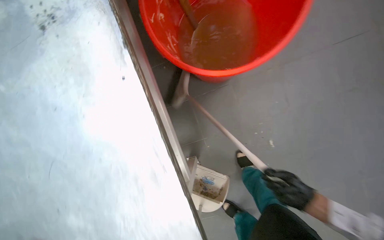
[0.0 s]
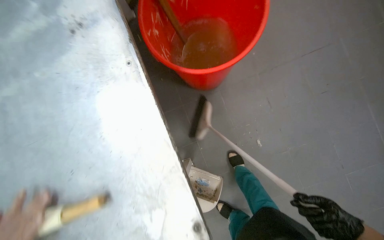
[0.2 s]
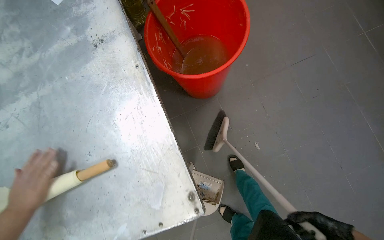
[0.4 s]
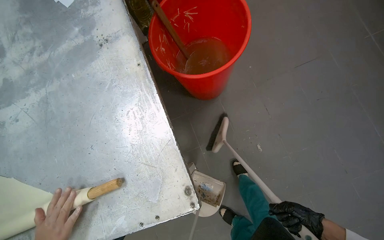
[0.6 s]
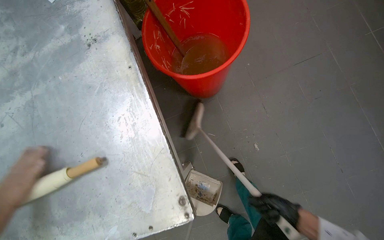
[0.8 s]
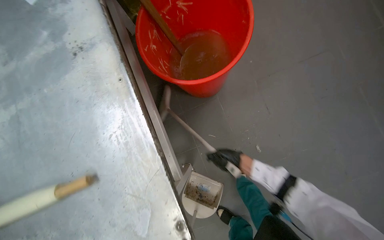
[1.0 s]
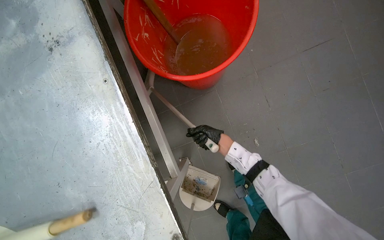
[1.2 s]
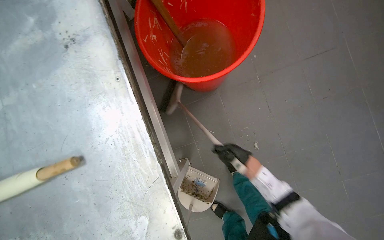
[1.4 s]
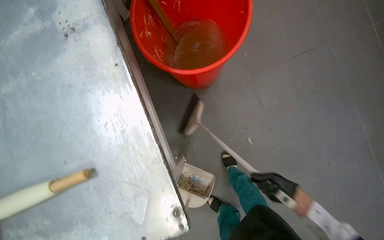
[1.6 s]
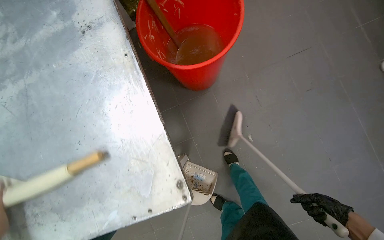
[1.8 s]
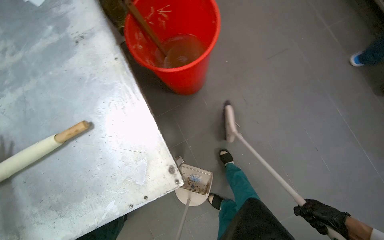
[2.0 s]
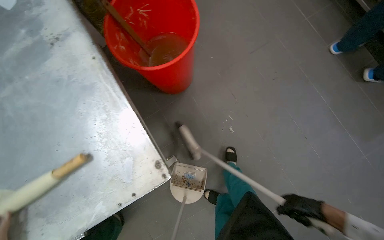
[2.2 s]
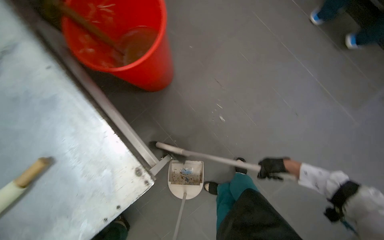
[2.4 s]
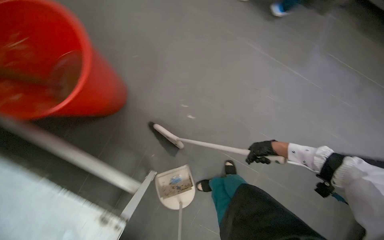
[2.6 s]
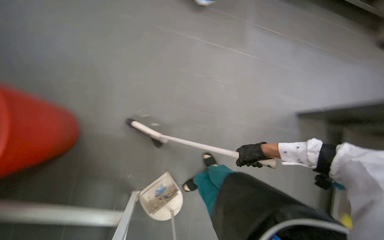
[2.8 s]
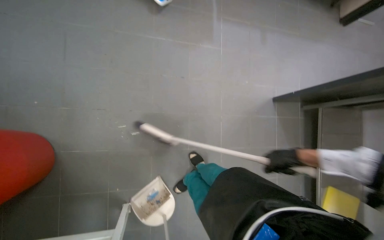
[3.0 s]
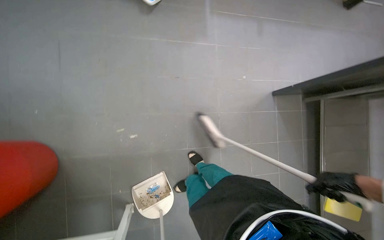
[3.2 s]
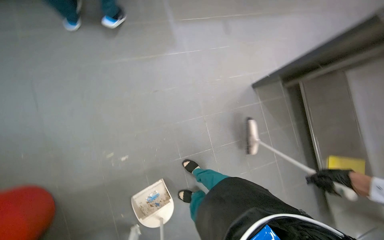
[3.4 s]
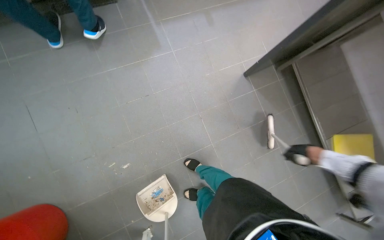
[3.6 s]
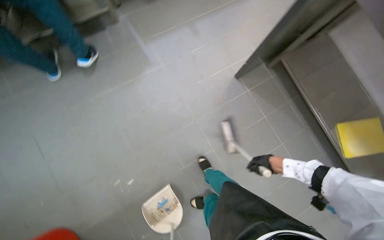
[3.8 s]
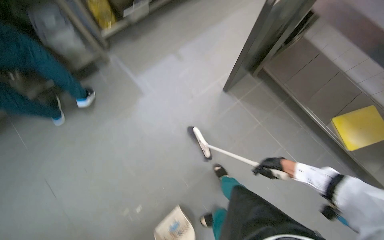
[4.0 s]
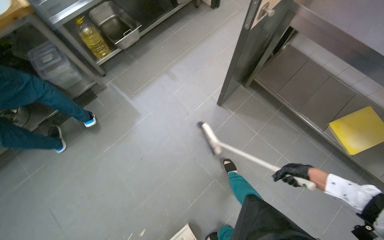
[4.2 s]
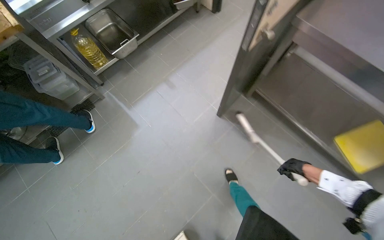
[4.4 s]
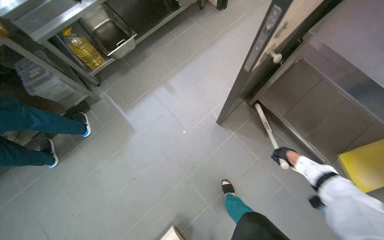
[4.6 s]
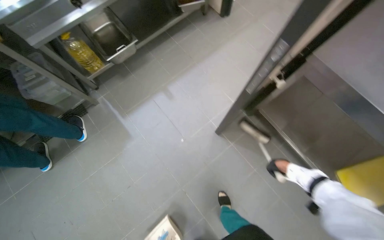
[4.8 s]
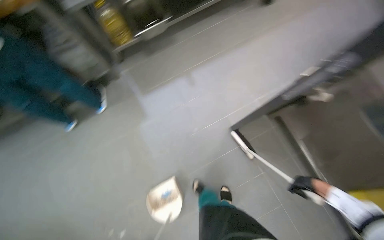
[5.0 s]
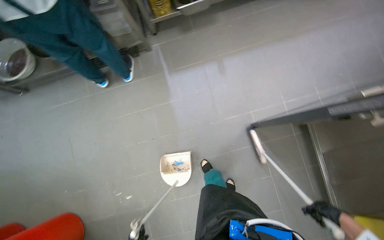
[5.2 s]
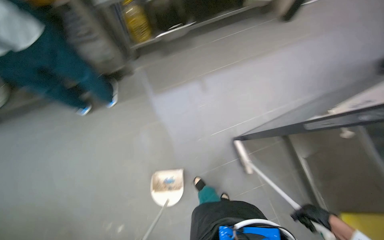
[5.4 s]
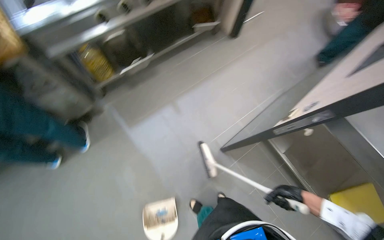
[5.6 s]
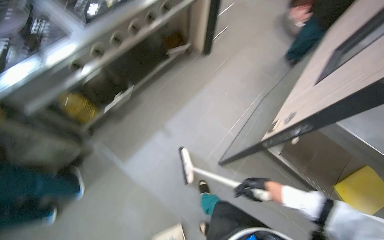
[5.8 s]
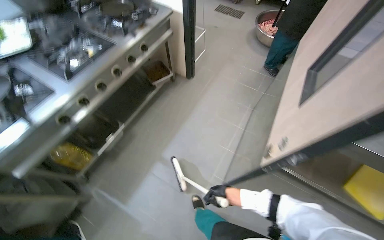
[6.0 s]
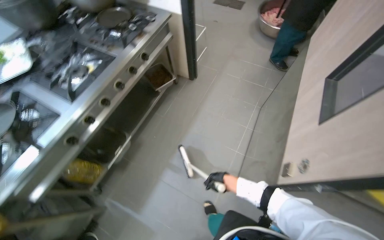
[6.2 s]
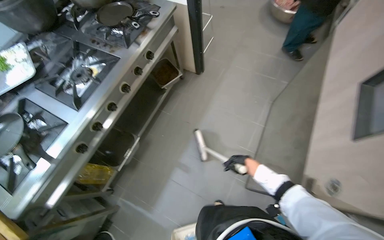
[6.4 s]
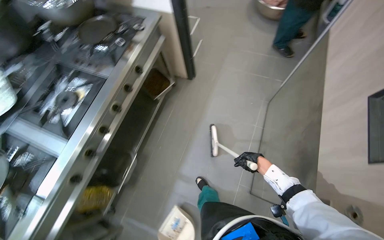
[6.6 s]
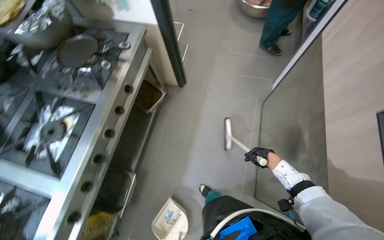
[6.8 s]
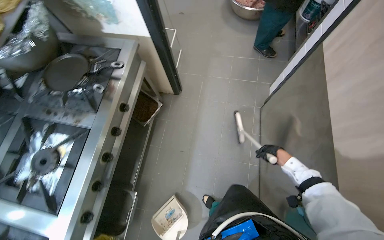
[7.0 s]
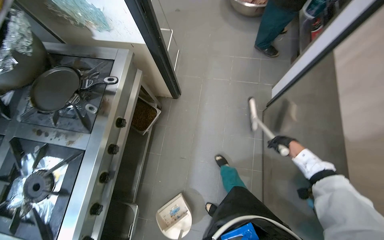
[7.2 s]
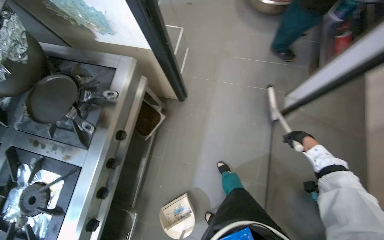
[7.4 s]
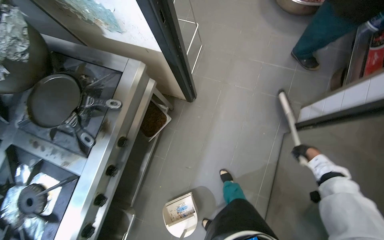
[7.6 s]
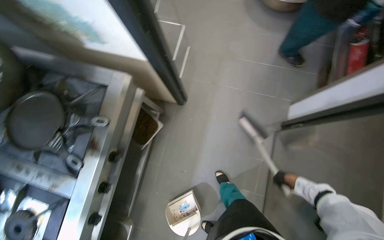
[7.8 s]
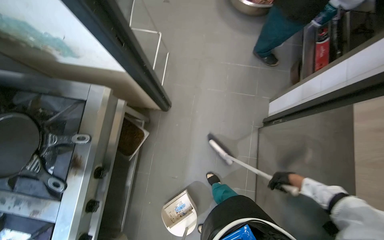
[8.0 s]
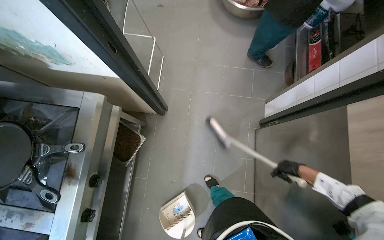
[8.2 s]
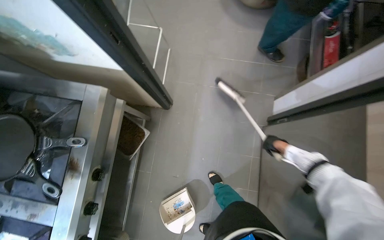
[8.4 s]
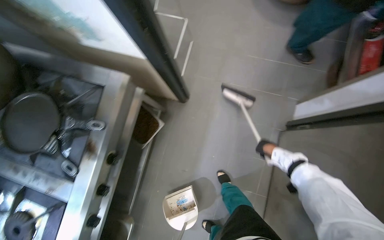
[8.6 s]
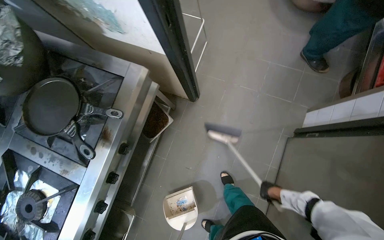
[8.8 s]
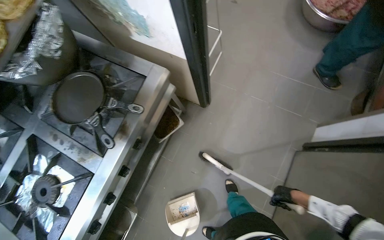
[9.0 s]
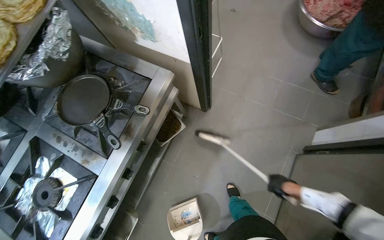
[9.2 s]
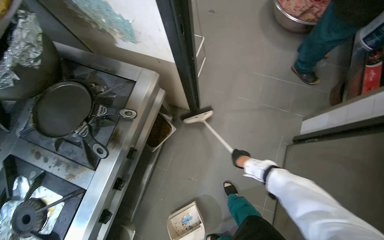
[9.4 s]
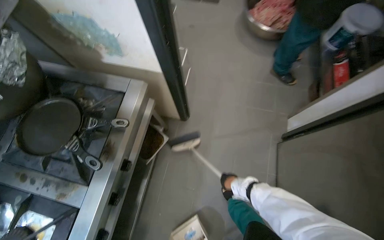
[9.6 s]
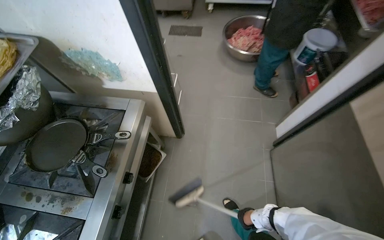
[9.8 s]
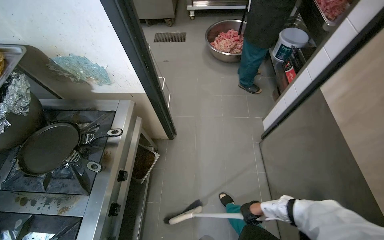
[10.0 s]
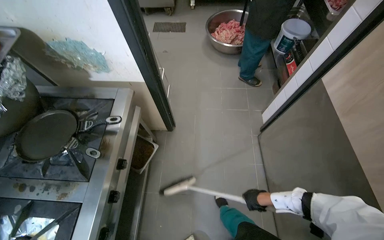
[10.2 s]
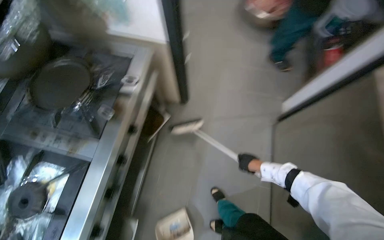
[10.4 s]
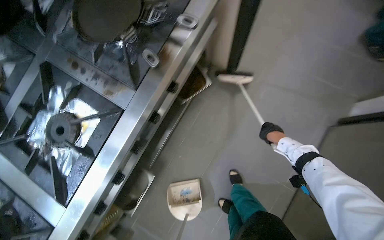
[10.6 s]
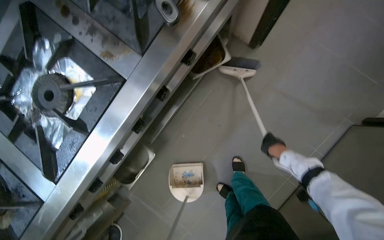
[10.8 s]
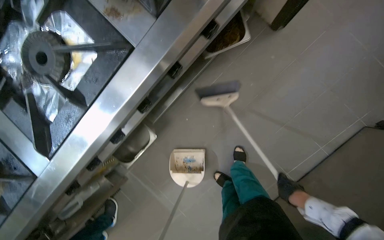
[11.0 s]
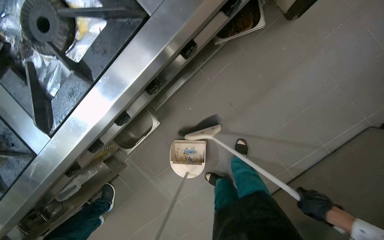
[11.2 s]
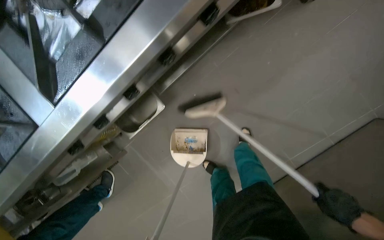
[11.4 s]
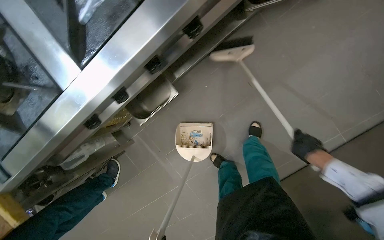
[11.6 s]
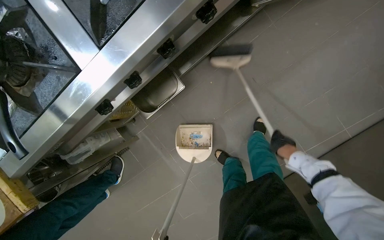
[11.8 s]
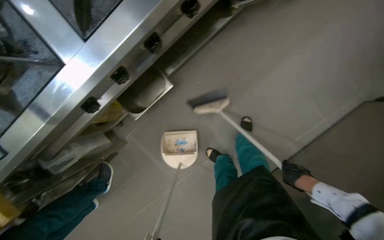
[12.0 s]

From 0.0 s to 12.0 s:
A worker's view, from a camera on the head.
Job: sweeping floor.
The whole recording: Sweeping kitchen floor. The worker sweeps the kitchen floor with a broom and dustpan, moving chairs to clean underneath them.
From 1.6 s to 3.0 s: The wearer looks roughly 60 degrees further to the right.
From 3.0 s to 4.4 s: The camera is carried roughly 60 cm. The scene turns about 45 degrees counterclockwise in the picture.
From 4.4 s to 6.0 s: The wearer moves approximately 40 cm.
From 6.0 s to 7.6 s: The wearer moves approximately 1 m. The wearer looks about 15 degrees further downward.
From 7.6 s to 9.0 s: The right hand swings up and down the picture, some 20 cm each way, with 2 reversals.
From 9.0 s to 10.4 s: The head rotates about 15 degrees to the right. The right hand travels to the left by some 15 cm.
From 10.4 s to 12.0 s: The wearer moves some 40 cm. The view tilts roughly 30 degrees downward. The scene turns approximately 35 degrees clockwise in the picture.

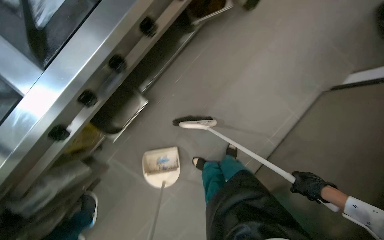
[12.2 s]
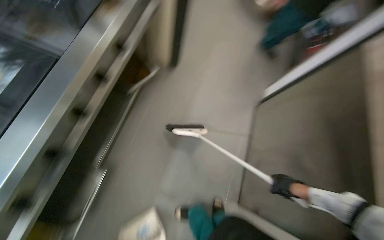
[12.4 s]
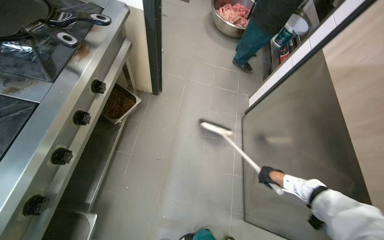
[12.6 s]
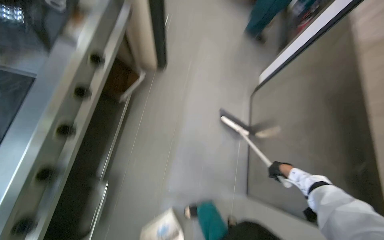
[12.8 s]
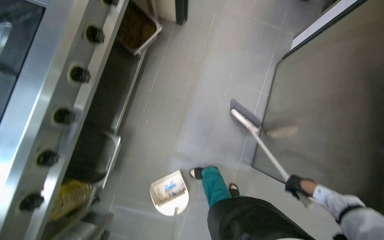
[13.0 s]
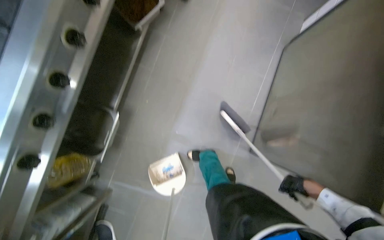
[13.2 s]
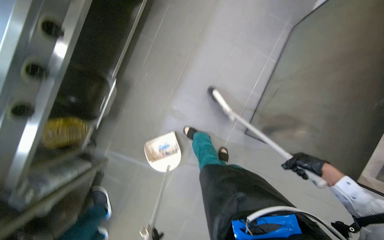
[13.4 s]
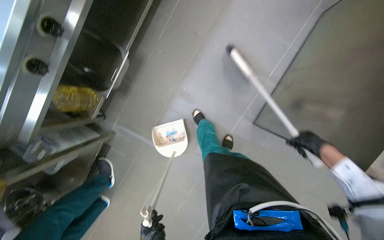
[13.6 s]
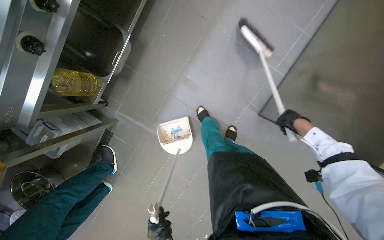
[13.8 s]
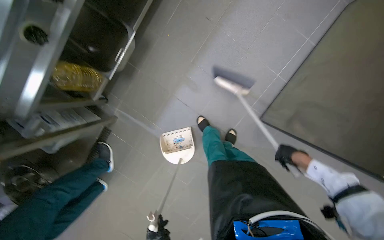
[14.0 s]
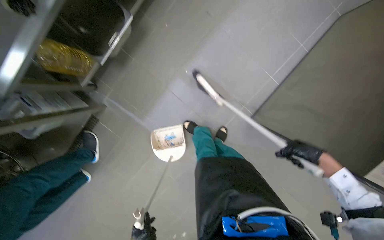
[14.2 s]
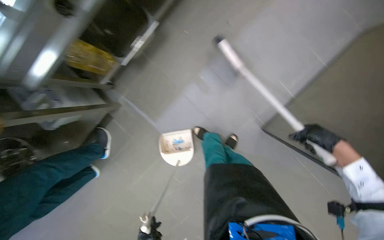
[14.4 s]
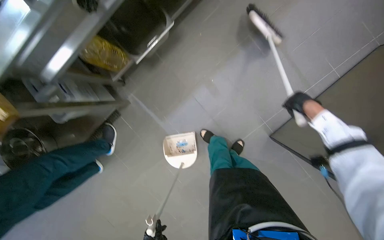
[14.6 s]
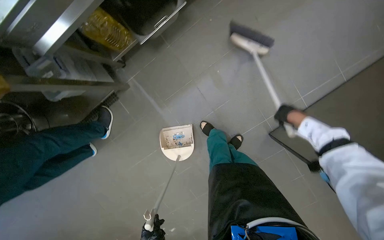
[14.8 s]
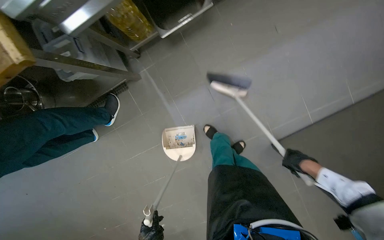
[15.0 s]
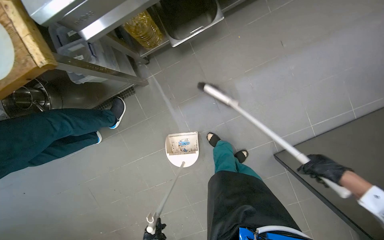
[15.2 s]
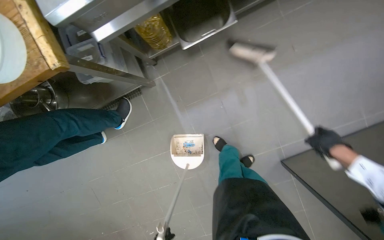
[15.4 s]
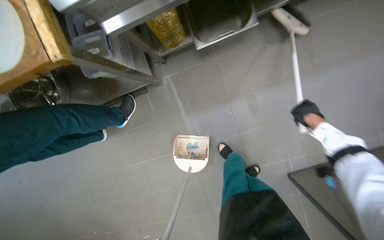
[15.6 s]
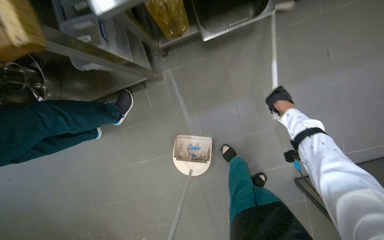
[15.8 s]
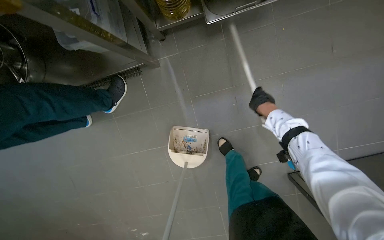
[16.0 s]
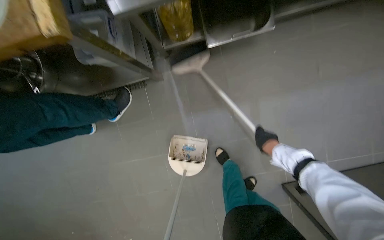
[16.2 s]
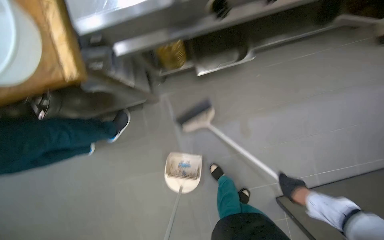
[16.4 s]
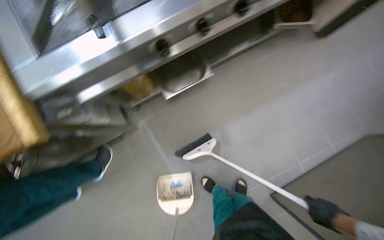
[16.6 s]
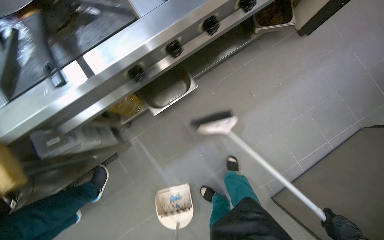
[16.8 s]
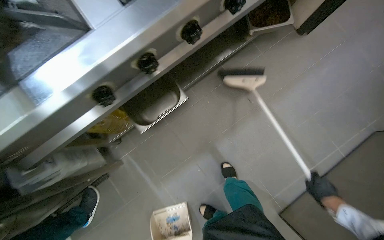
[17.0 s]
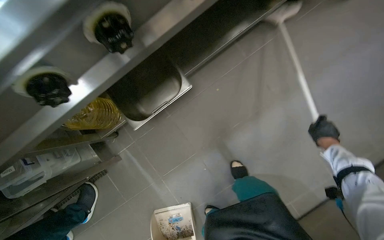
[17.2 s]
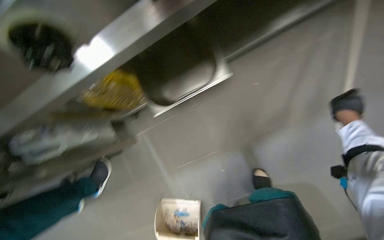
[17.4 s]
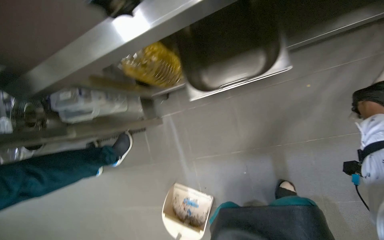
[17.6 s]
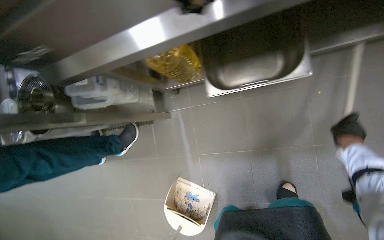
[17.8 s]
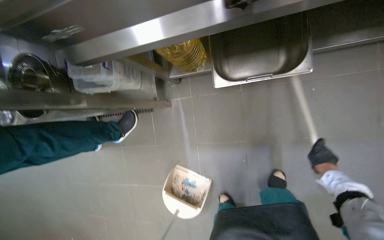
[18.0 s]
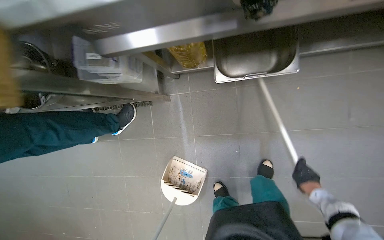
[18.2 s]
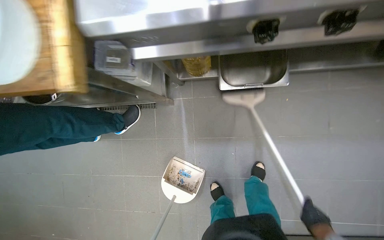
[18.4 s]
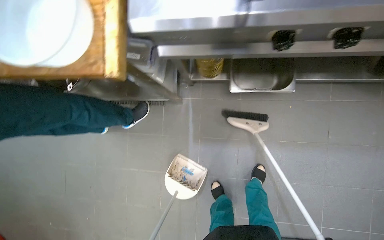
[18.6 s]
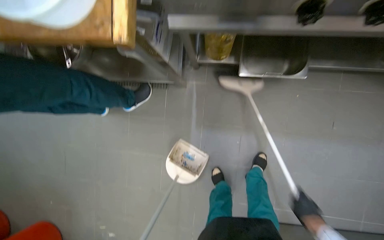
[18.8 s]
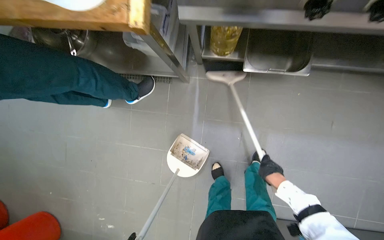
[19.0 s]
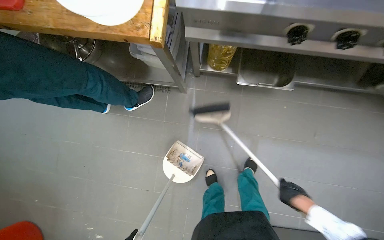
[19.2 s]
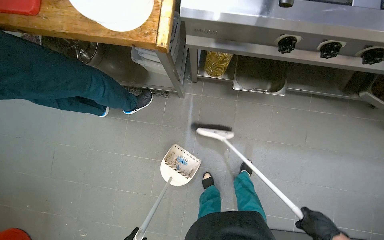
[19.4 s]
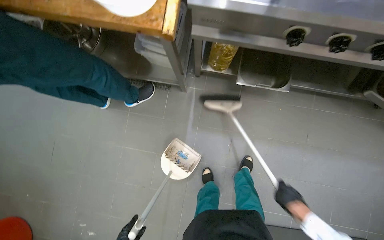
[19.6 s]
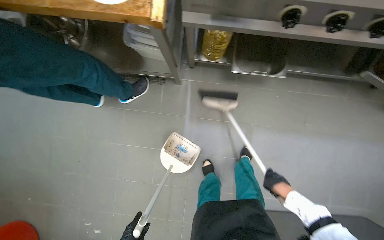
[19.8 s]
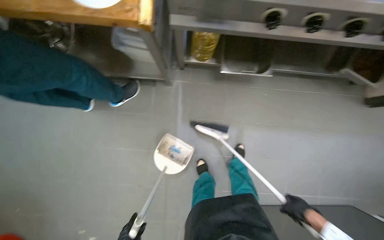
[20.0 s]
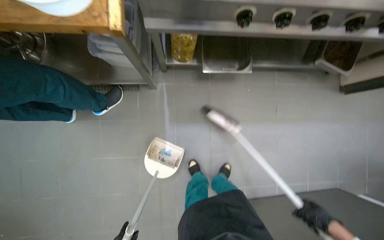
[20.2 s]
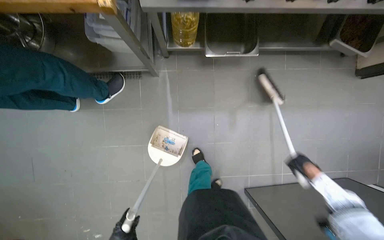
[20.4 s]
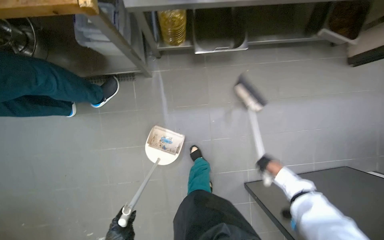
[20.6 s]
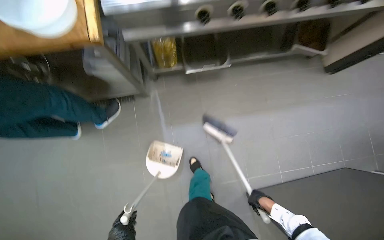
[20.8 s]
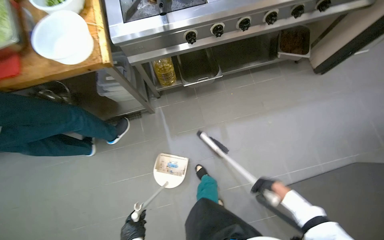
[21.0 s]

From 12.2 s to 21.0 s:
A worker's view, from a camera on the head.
Job: sweeping floor.
The whole recording: Sweeping kitchen floor. The worker sweeps the kitchen floor with a broom and dustpan, moving chairs to clean underneath them.
From 13.6 s to 15.2 s: Everything in view rotates approximately 35 degrees clockwise. The right hand moves about 25 cm up the picture and comes back.
From 16.6 s to 18.0 s: The wearer looks roughly 25 degrees further to the left. The view tilts roughly 15 degrees downward.
From 18.0 s to 19.6 s: The head travels roughly 50 cm.
From 19.6 s to 21.0 s: The scene rotates counterclockwise by roughly 25 degrees. The right hand swings nearer and farther, about 20 cm each way, with 3 reversals.
